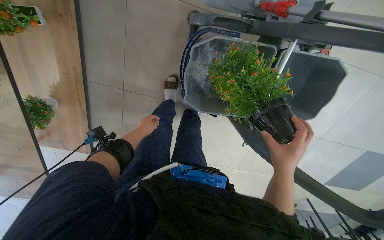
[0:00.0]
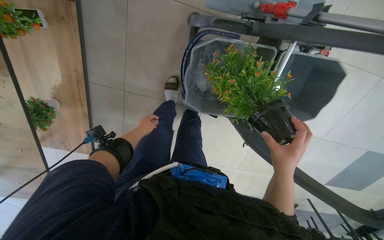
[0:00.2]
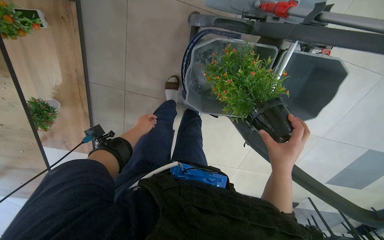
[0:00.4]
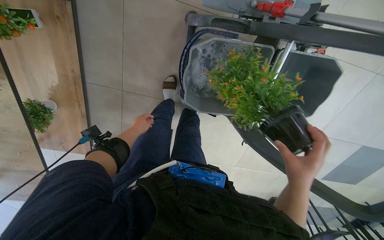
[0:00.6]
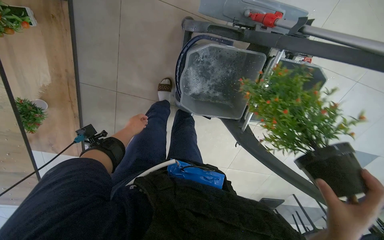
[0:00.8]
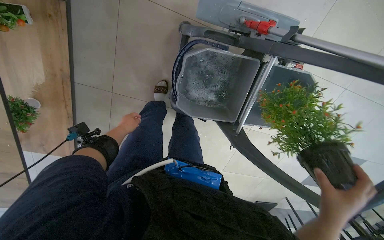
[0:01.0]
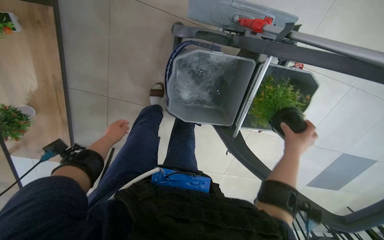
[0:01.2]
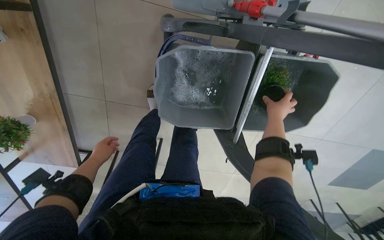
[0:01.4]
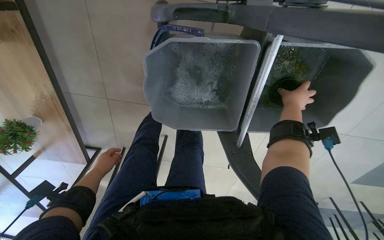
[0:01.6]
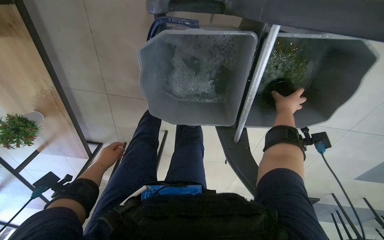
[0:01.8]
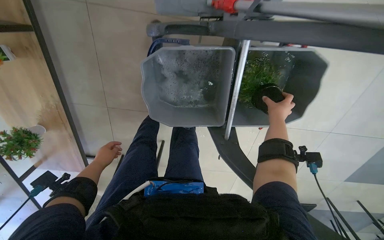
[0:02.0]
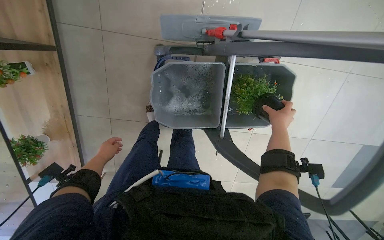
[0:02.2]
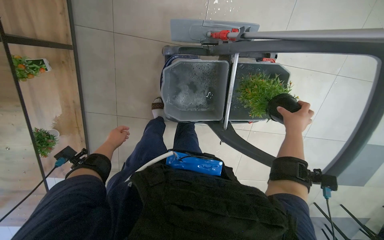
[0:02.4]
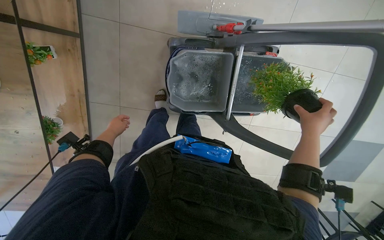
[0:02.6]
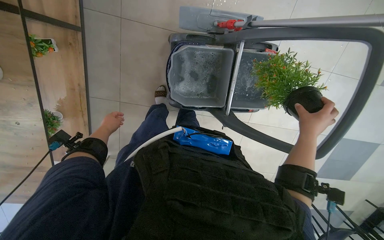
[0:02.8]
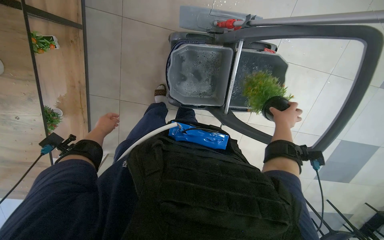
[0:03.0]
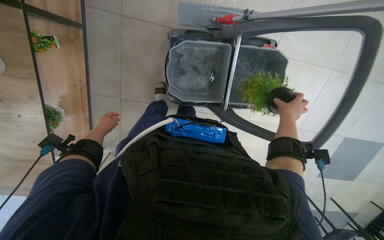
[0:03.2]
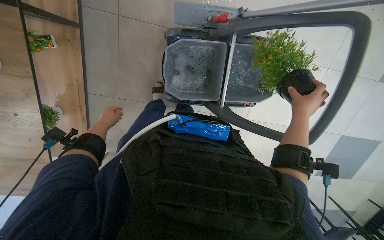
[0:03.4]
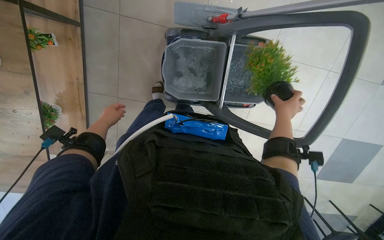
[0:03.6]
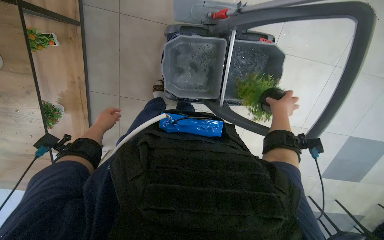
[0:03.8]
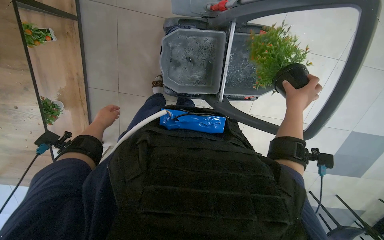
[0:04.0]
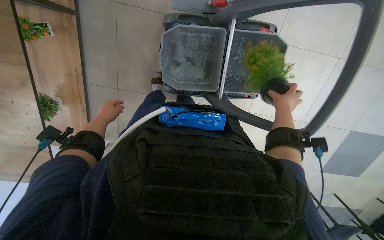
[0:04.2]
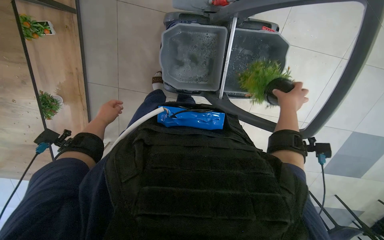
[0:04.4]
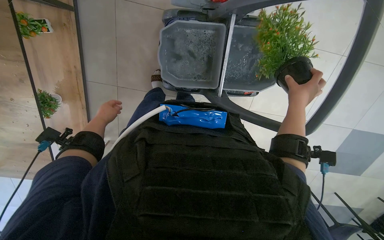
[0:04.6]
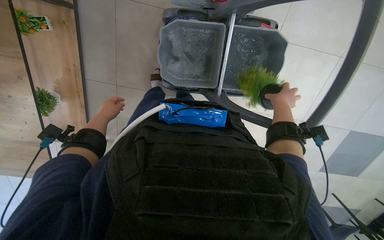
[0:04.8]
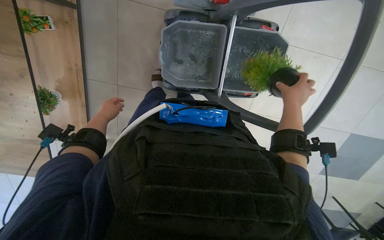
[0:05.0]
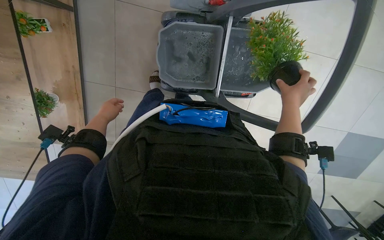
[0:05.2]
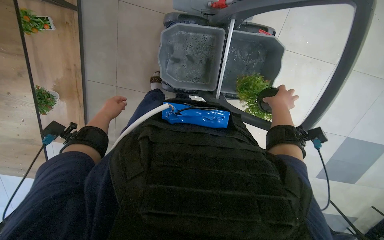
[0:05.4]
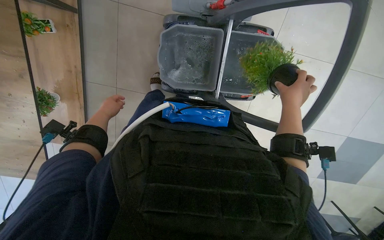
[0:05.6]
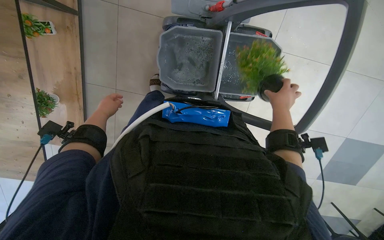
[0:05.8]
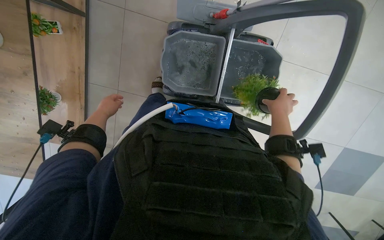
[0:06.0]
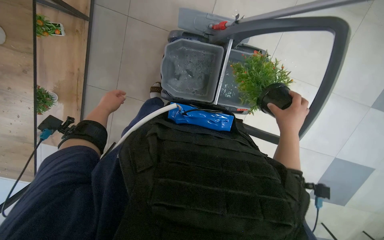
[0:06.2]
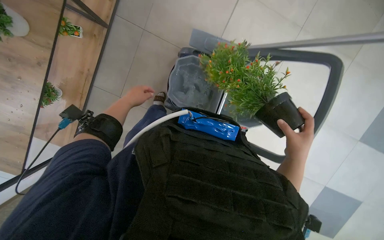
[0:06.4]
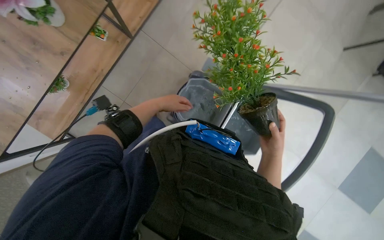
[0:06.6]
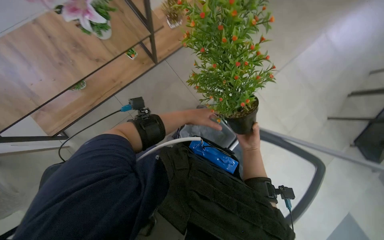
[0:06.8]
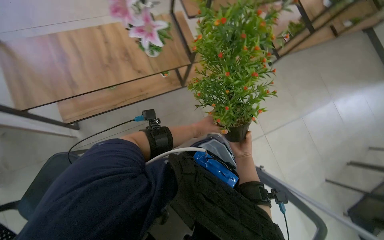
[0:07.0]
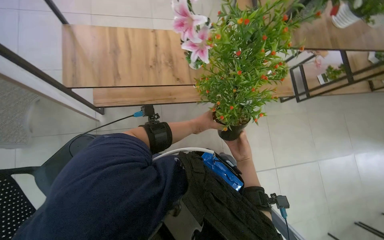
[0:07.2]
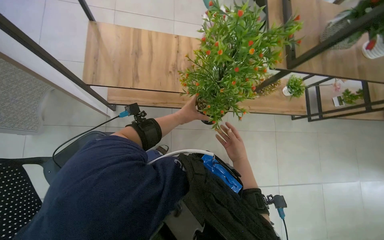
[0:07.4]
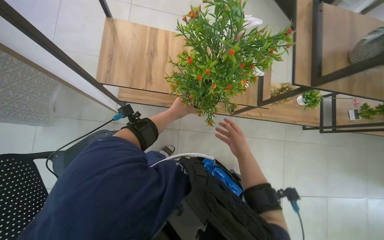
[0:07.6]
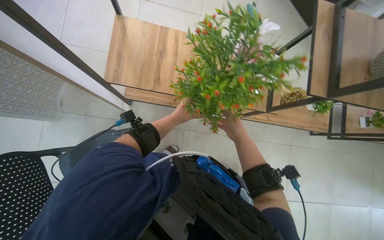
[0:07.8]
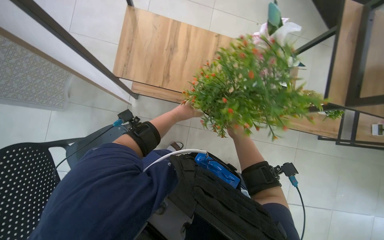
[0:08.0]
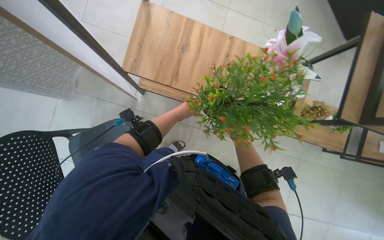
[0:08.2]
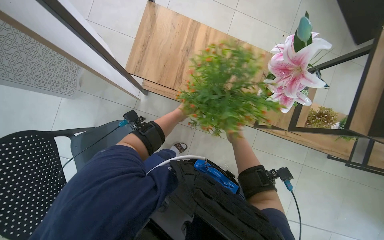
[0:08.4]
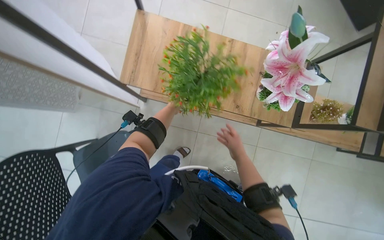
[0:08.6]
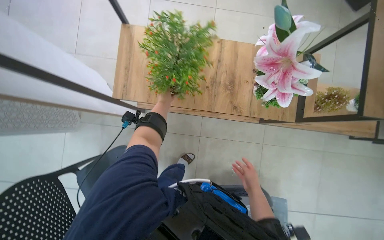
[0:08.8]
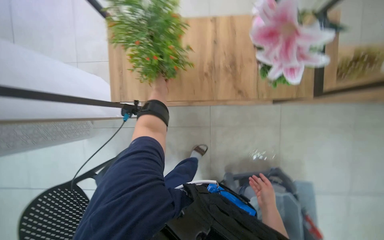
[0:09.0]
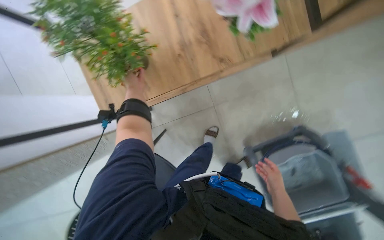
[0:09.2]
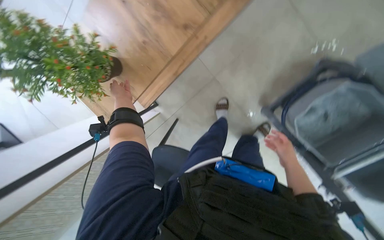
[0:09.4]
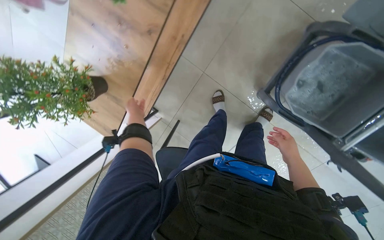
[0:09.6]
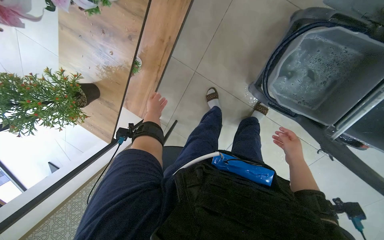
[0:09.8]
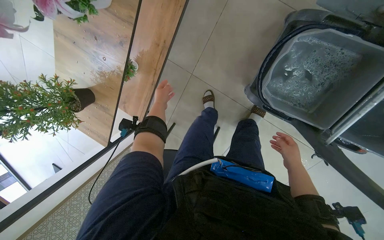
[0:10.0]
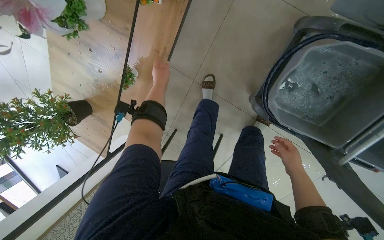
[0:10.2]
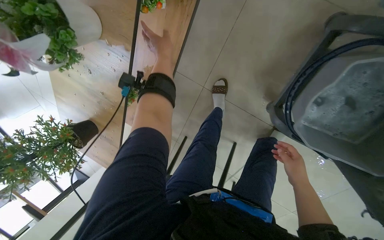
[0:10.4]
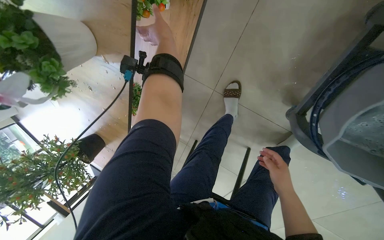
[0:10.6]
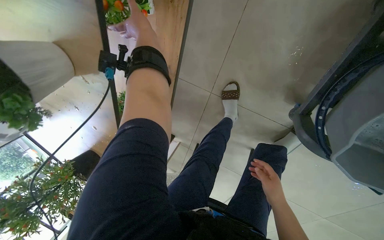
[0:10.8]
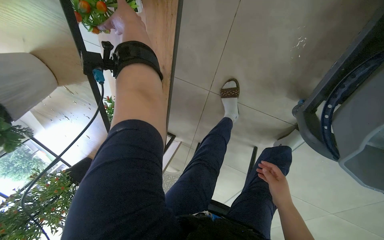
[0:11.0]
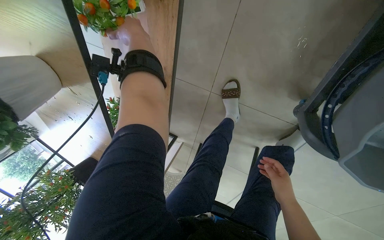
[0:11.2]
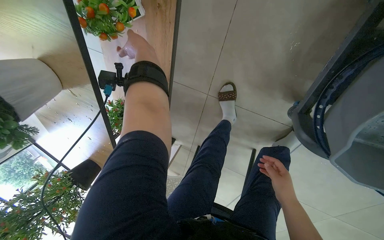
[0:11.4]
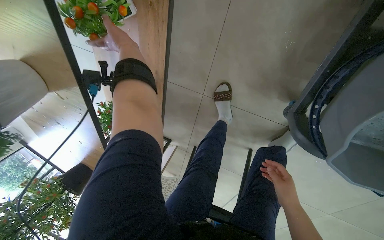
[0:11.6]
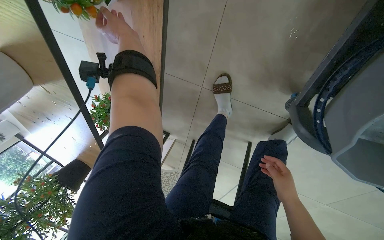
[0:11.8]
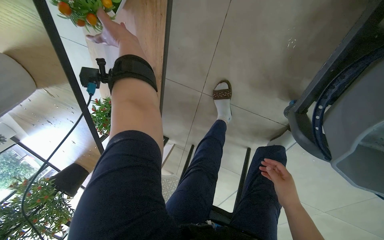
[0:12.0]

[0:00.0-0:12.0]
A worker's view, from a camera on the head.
Job: wiping surfaces.
The whole recording: Washing potted plants. The worker picks up decorative plants and flowers from a shelf, washes them in a cleaning cart, and places them back on the shelf.
0:00.0 to 0:01.6: The right hand goes approximately 40 cm farther from the camera, up the picture and to the right.
0:01.6 to 0:03.0: The camera travels about 40 cm. The wearer looks roughly 15 degrees further upward.
0:03.0 to 0:04.4: The left hand shifts roughly 15 cm to the right and nearer to the camera.
0:04.4 to 0:06.0: The hands stay close to where they were, moving slightly.
0:06.0 to 0:07.6: The view tips upward by some 35 degrees. The scene rotates clockwise by some 55 degrees.
0:07.6 to 0:09.0: The camera is aimed roughly 15 degrees further to the left. The left hand heads up the picture, covering about 30 cm, and goes farther from the camera and returns, roughly 25 cm each way.
0:09.0 to 0:10.4: The camera is carried roughly 50 cm. The camera sweeps to the left, by approximately 25 degrees. The view tilts about 20 degrees downward. Everything in view rotates roughly 55 degrees counterclockwise.

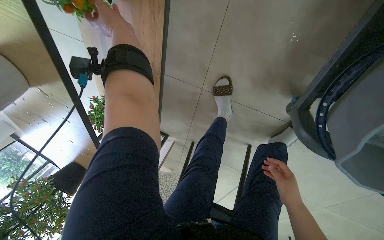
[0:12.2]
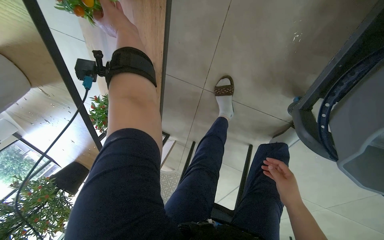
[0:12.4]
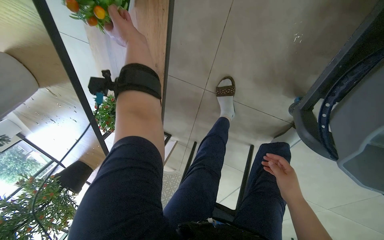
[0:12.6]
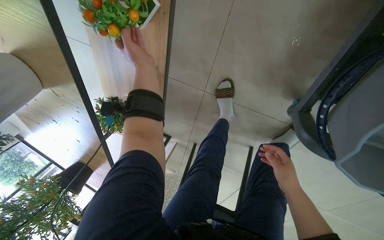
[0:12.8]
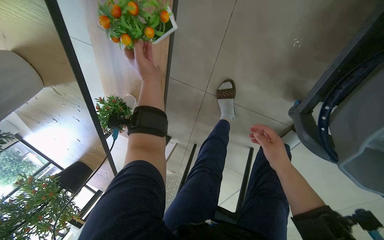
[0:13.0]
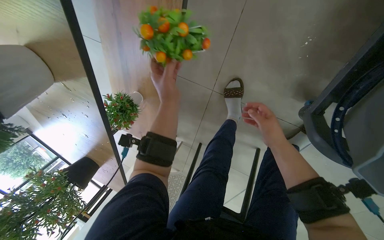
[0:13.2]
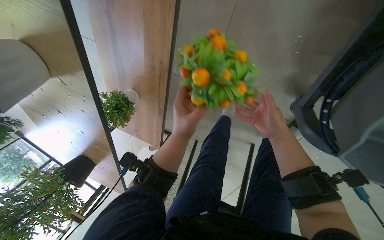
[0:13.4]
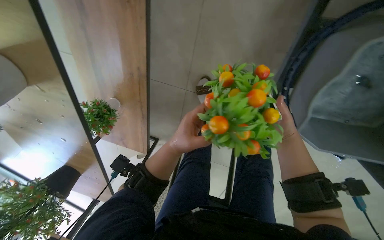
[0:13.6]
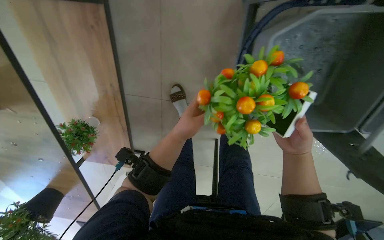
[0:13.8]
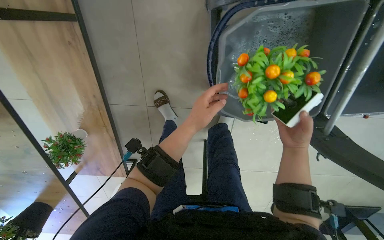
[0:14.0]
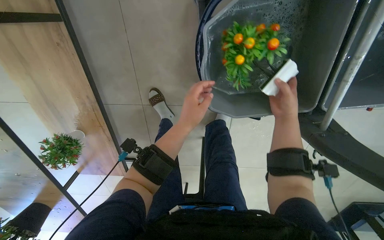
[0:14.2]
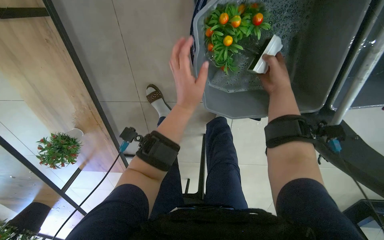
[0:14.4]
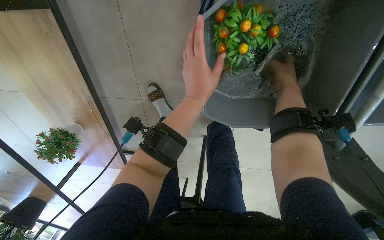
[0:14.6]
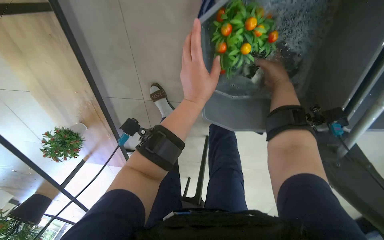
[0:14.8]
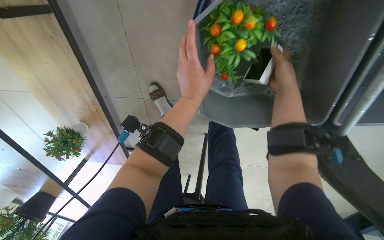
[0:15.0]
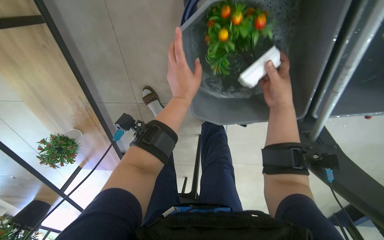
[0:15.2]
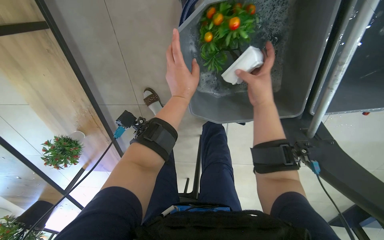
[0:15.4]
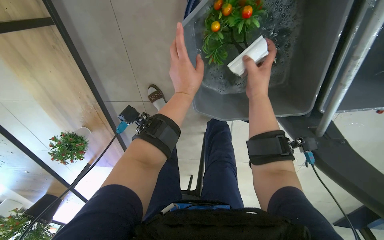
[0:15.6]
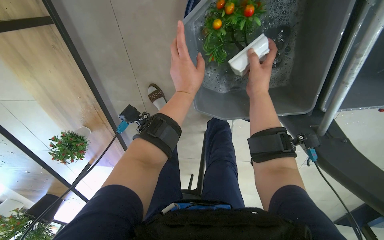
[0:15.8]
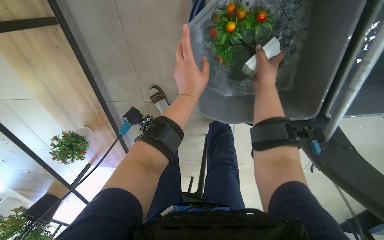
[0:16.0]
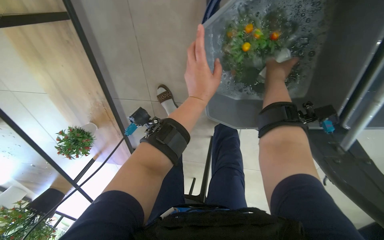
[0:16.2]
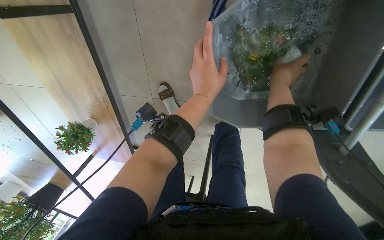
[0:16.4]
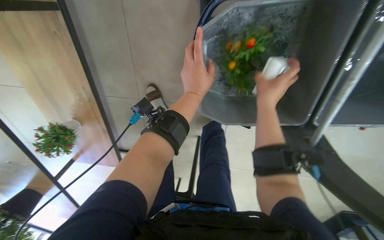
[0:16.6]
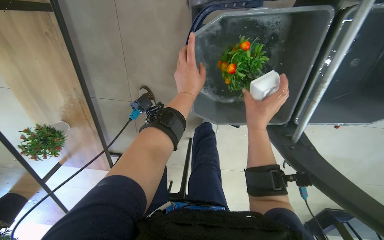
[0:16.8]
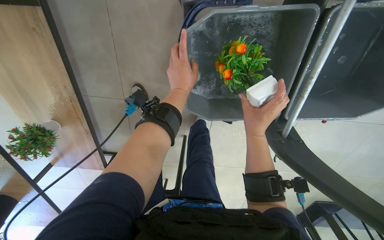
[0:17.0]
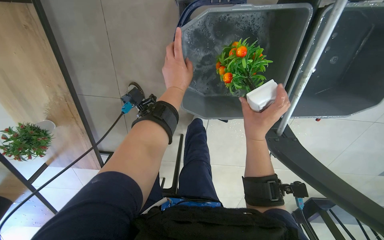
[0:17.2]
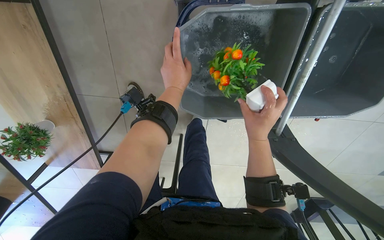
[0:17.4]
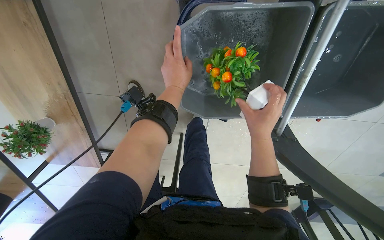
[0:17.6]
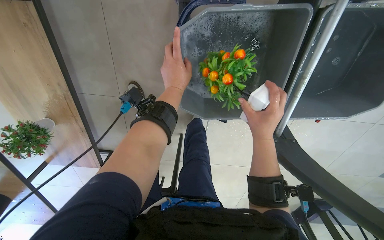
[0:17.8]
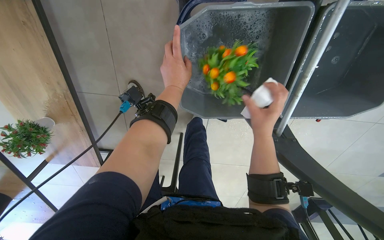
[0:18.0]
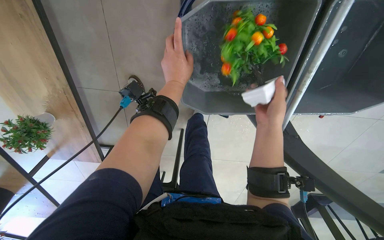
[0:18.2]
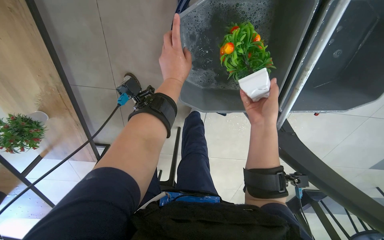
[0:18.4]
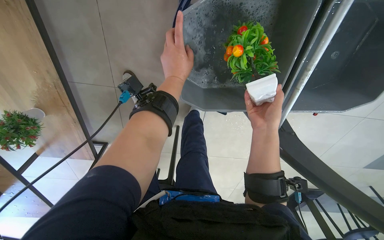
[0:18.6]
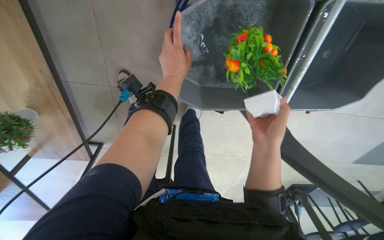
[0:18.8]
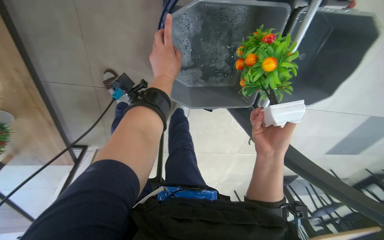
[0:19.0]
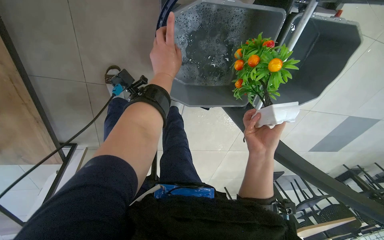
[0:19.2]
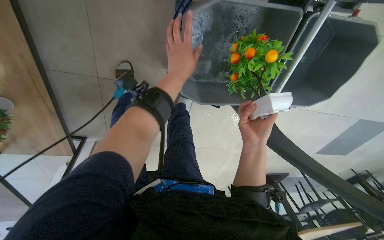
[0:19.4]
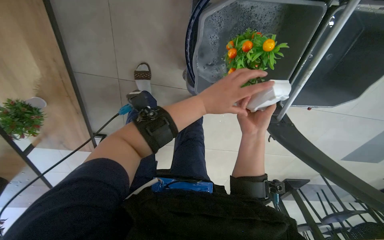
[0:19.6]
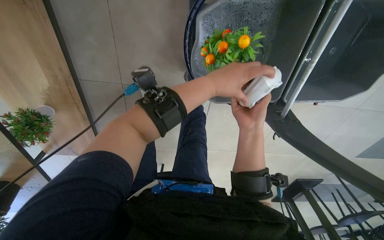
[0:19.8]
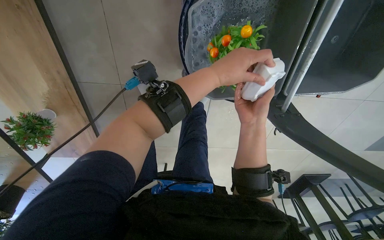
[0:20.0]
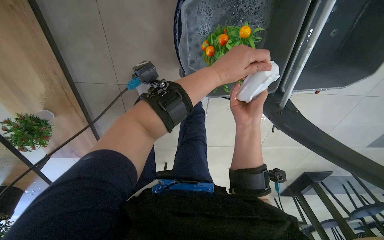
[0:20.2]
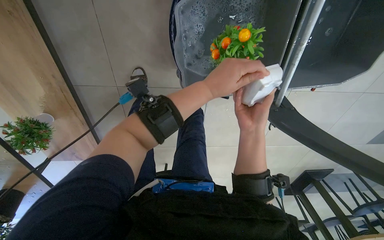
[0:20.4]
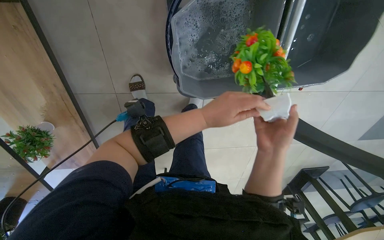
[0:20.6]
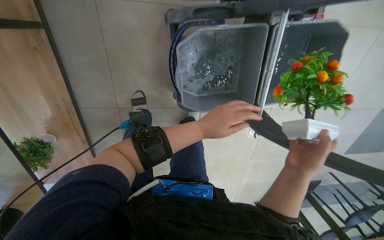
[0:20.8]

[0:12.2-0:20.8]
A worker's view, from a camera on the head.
Job: wiping surfaces.
The whole recording: Washing potted plants. The worker picks up decorative plants and flowers from a shelf, washes them in a cleaning cart, and places them back on the shelf.
0:12.2 to 0:13.6: The right hand is displaced up the picture by roughly 15 cm. The left hand heads down the picture and to the right, covering some 40 cm.
0:13.6 to 0:15.0: The right hand is displaced up the picture by about 10 cm, while the left hand heads to the right and up the picture, covering roughly 35 cm.
0:16.6 to 0:18.0: The right hand travels down the picture by approximately 10 cm.
0:19.4 to 0:20.8: The left hand moves down the picture, some 20 cm. Meanwhile the right hand shifts about 20 cm nearer to the camera and down the picture.
